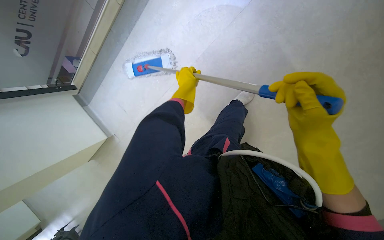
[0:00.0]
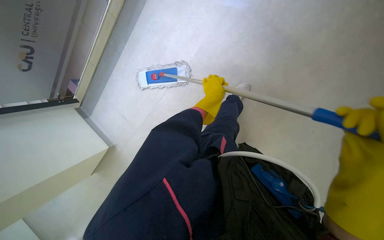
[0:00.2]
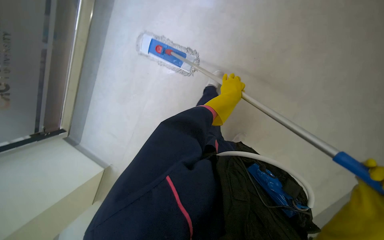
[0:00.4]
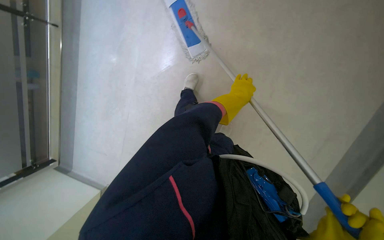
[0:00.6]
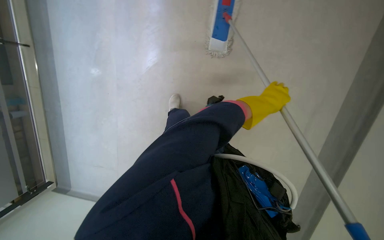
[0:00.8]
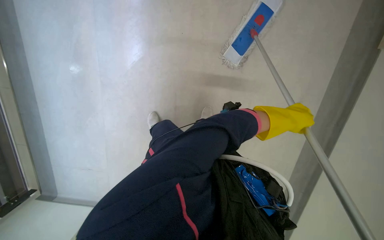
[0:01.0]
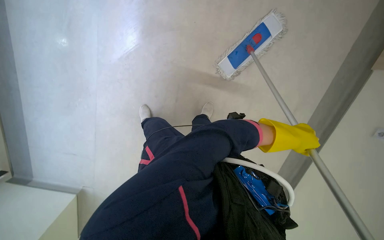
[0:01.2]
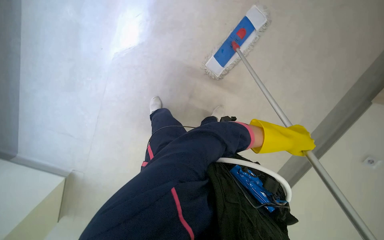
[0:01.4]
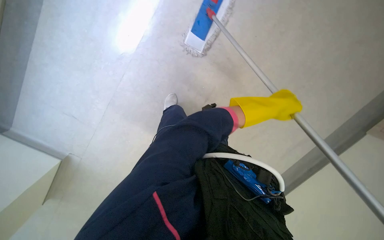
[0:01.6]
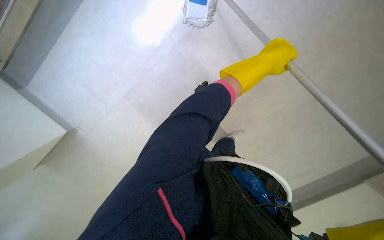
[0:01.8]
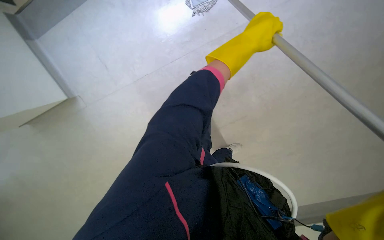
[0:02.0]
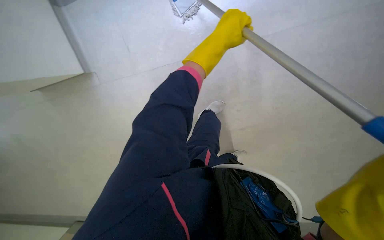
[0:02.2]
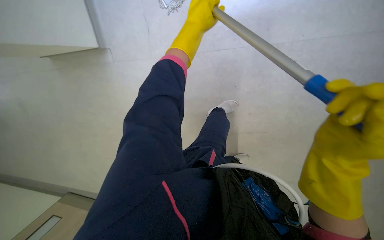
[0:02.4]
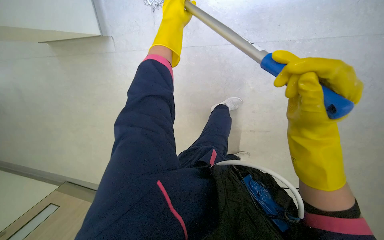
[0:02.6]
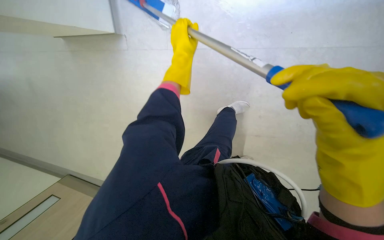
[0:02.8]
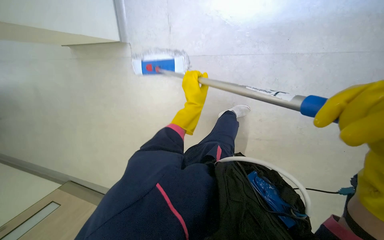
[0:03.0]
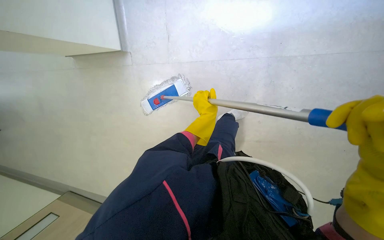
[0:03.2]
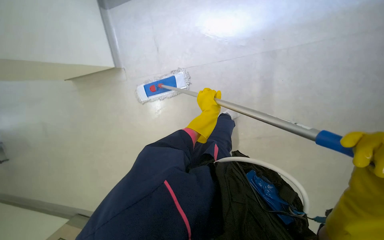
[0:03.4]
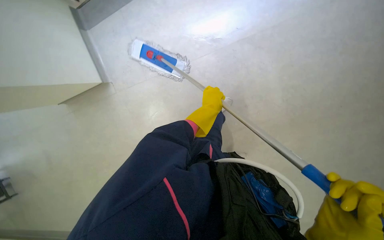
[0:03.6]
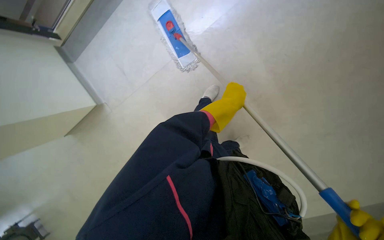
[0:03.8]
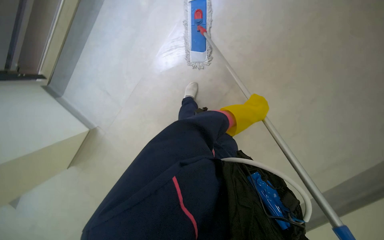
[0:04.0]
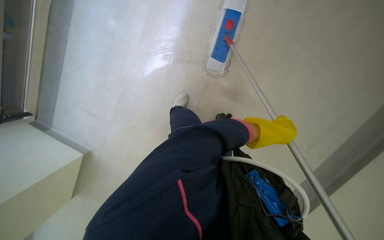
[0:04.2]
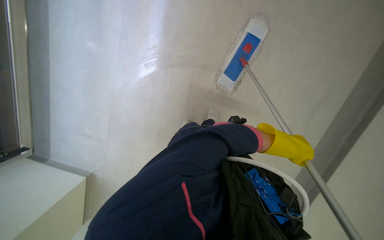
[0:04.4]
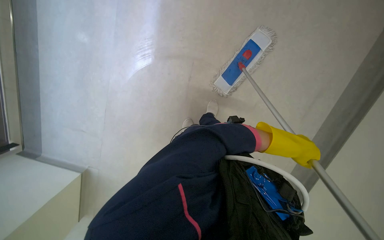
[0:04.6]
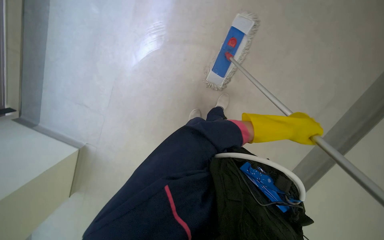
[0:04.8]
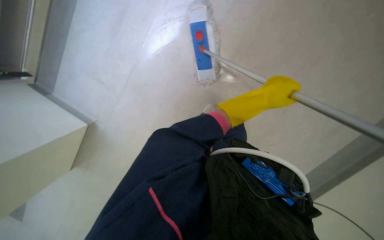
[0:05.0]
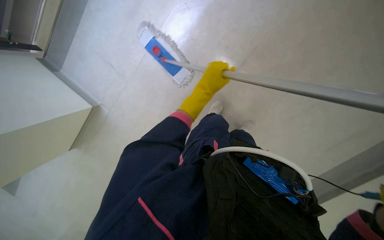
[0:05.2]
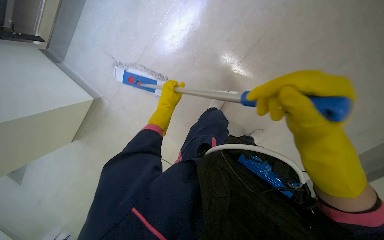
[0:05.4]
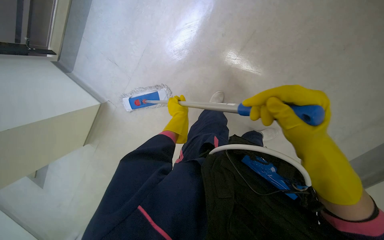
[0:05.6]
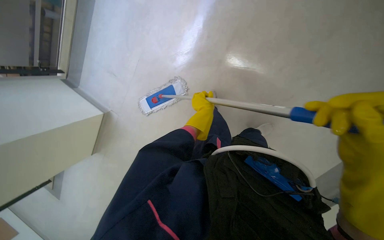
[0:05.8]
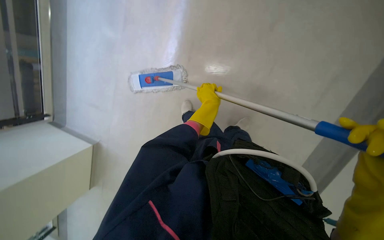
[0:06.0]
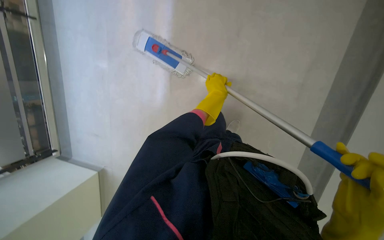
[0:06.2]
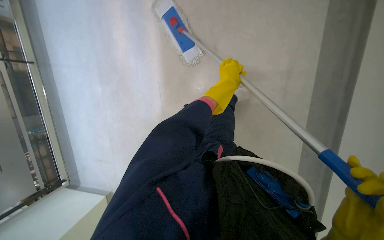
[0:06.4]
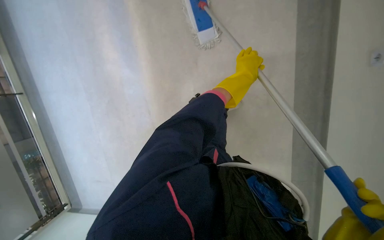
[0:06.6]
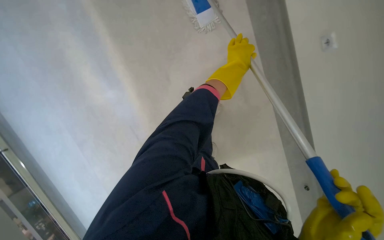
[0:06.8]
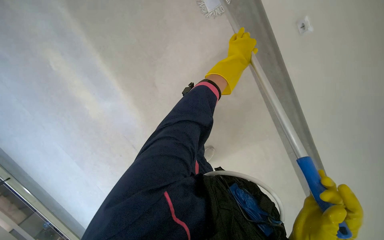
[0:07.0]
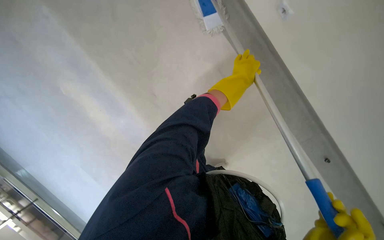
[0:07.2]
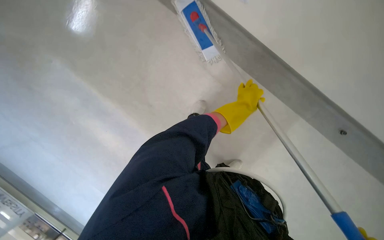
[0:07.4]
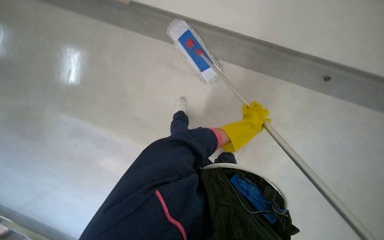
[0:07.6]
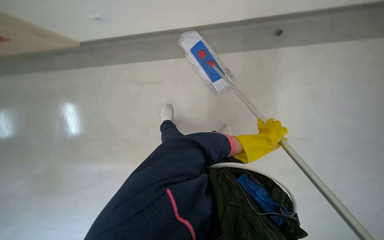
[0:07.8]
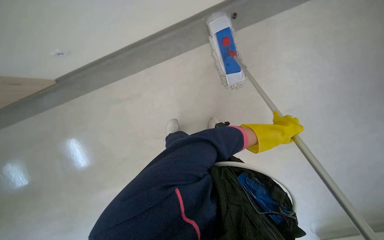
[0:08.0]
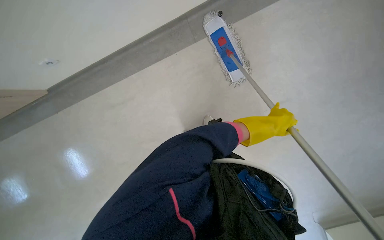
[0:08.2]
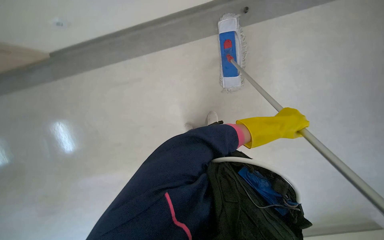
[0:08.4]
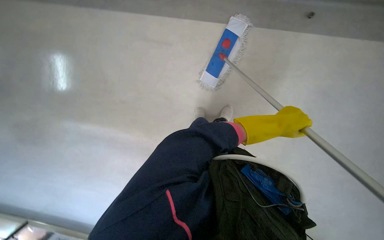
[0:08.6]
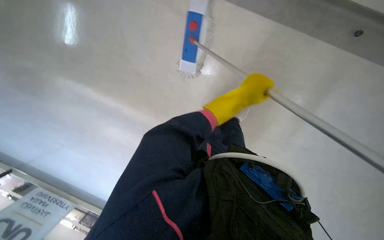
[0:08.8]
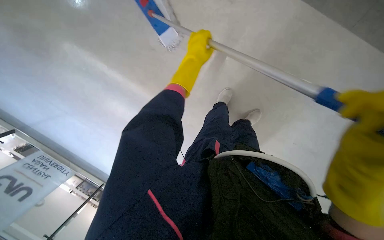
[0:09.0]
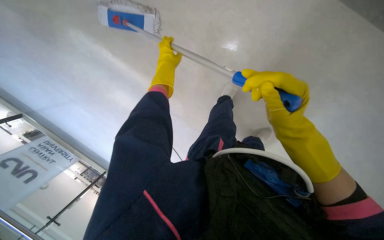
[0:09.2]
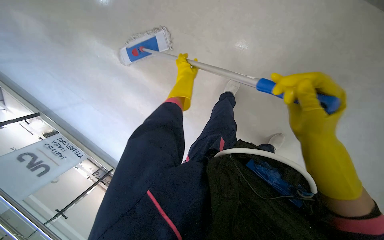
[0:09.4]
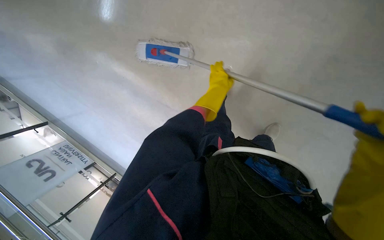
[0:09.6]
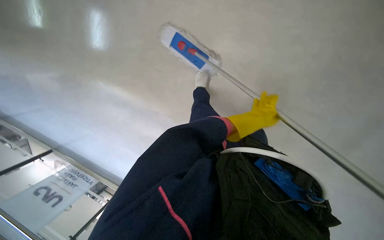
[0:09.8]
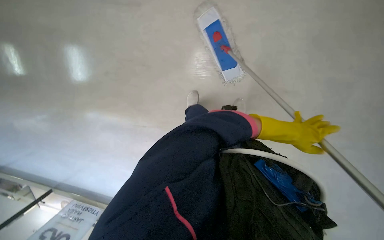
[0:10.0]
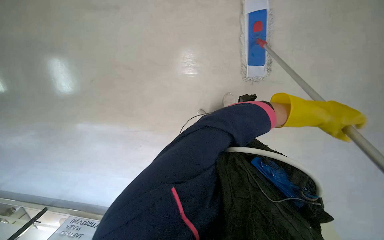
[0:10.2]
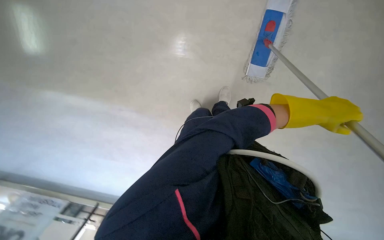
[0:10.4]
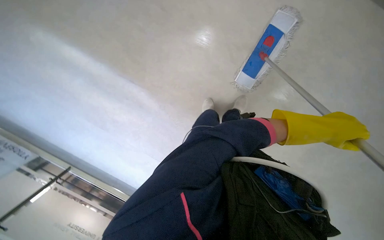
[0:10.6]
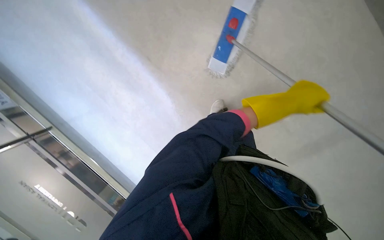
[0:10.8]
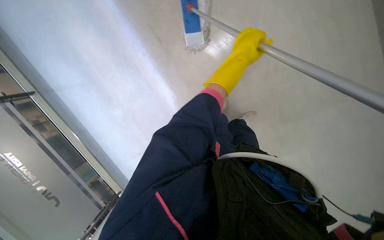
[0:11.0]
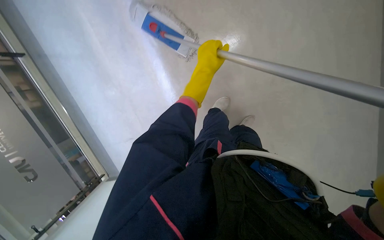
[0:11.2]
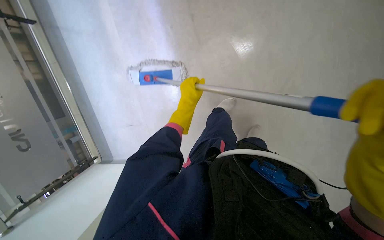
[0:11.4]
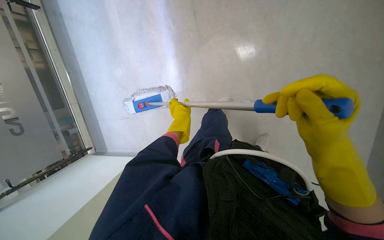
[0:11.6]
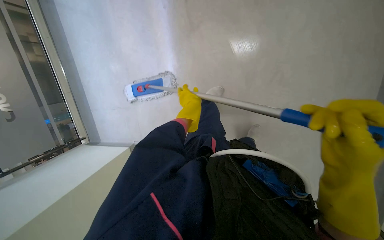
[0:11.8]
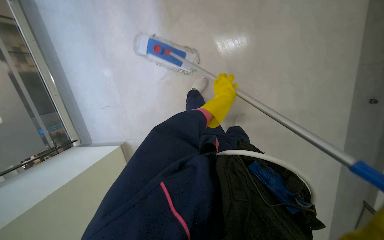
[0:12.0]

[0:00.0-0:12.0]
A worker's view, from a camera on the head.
Job: mopping floor.
The whole recording: Mopping floor with flat mop. The worker mops the floor using a flat mop.
0:00.0 to 0:01.6: The wearer looks about 20 degrees further to the right. The left hand goes roughly 40 cm to the right.
0:01.6 to 0:03.0: The camera is aimed about 25 degrees further to the left.
0:03.0 to 0:04.4: The left hand shifts some 35 cm to the right.
0:04.4 to 0:06.0: The left hand is displaced to the left and up the picture by about 35 cm.

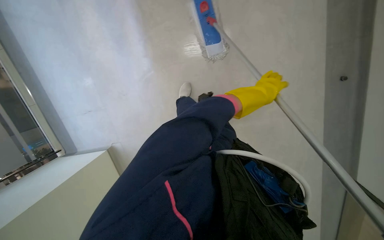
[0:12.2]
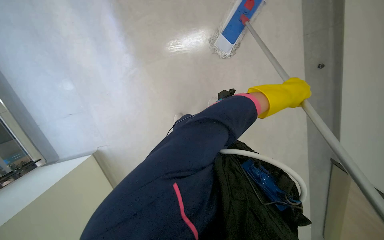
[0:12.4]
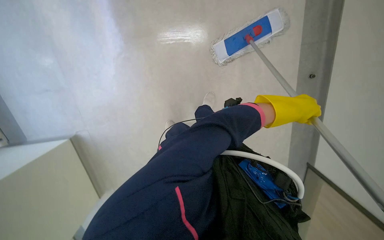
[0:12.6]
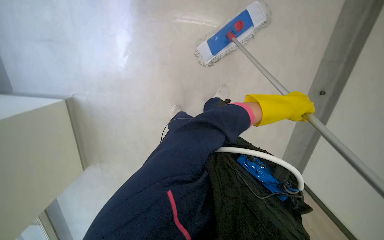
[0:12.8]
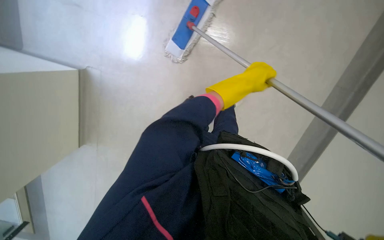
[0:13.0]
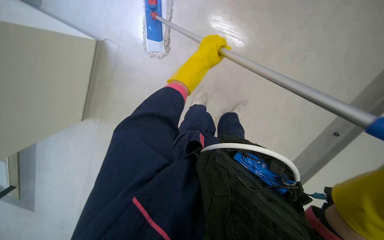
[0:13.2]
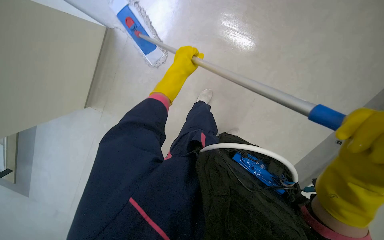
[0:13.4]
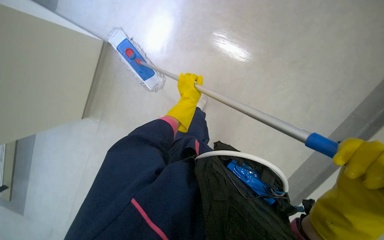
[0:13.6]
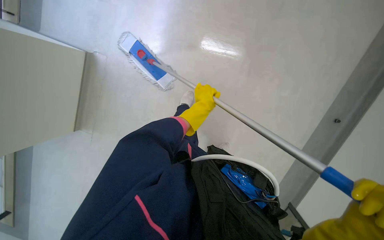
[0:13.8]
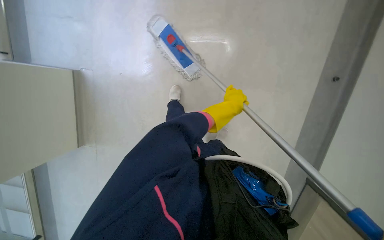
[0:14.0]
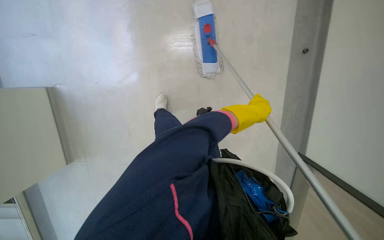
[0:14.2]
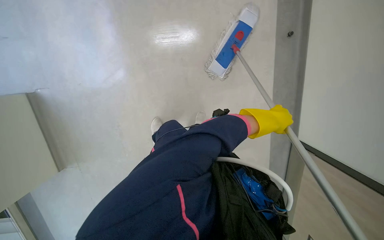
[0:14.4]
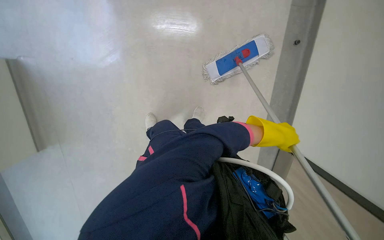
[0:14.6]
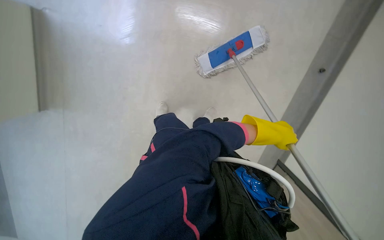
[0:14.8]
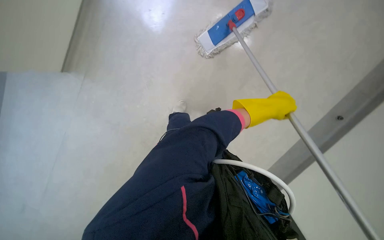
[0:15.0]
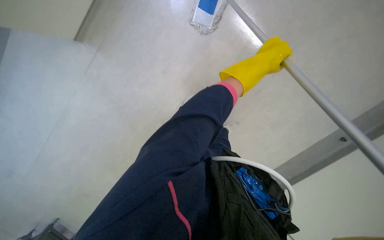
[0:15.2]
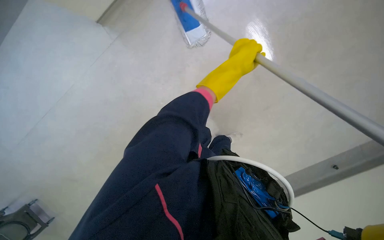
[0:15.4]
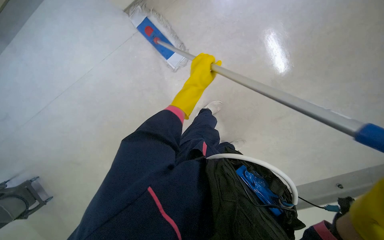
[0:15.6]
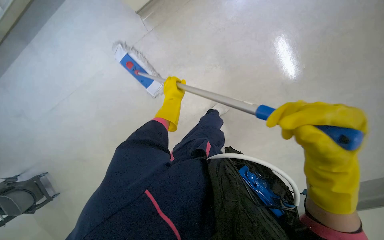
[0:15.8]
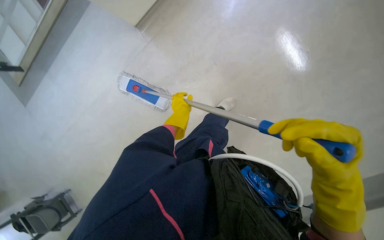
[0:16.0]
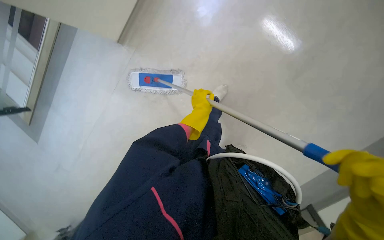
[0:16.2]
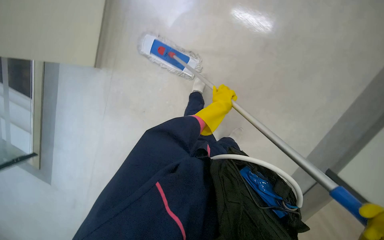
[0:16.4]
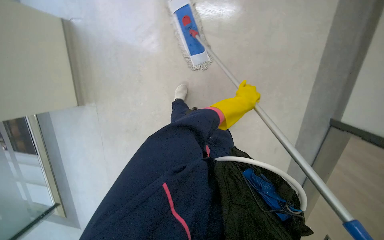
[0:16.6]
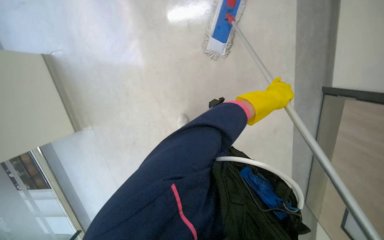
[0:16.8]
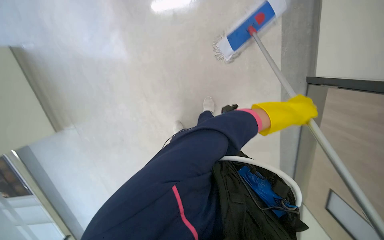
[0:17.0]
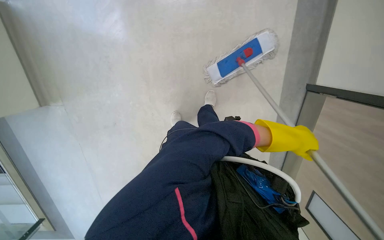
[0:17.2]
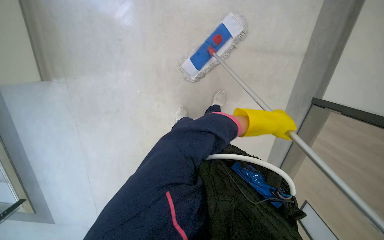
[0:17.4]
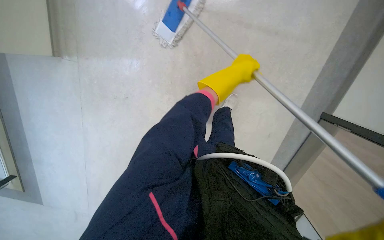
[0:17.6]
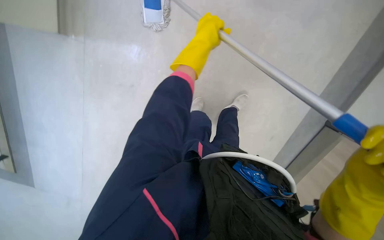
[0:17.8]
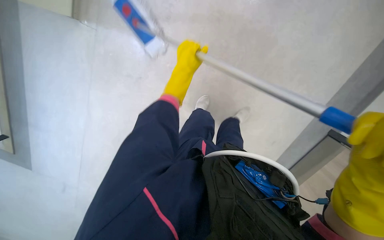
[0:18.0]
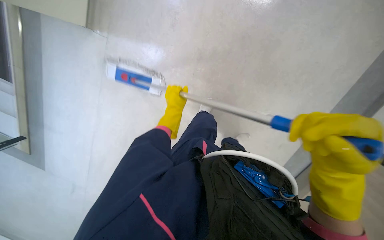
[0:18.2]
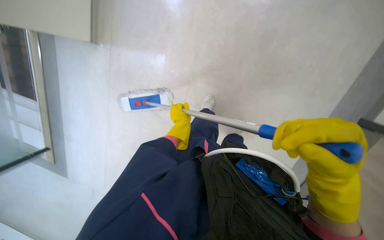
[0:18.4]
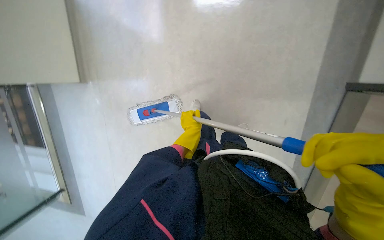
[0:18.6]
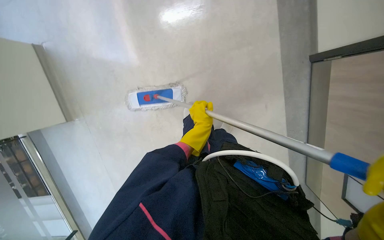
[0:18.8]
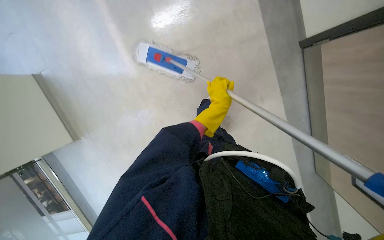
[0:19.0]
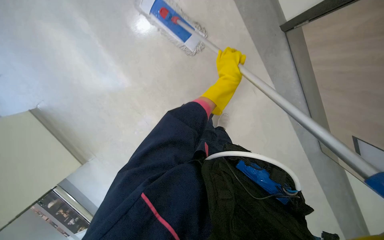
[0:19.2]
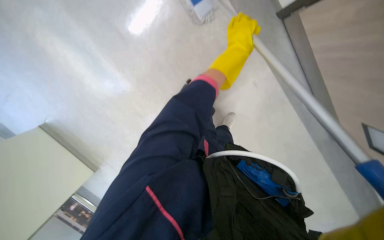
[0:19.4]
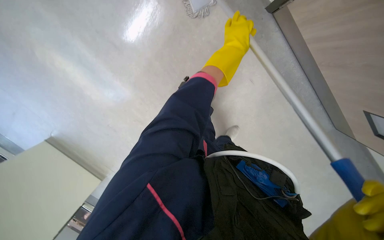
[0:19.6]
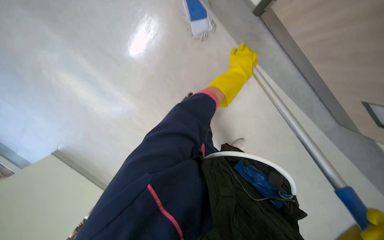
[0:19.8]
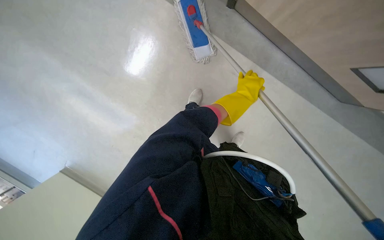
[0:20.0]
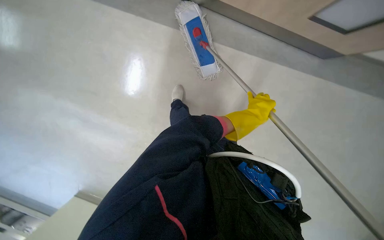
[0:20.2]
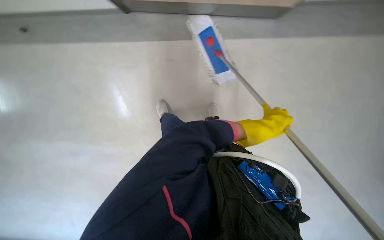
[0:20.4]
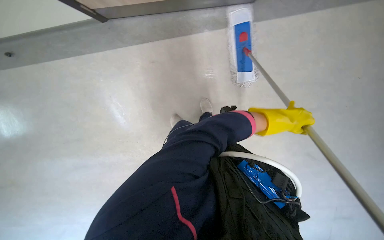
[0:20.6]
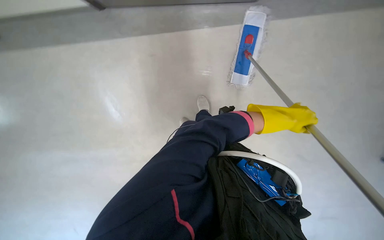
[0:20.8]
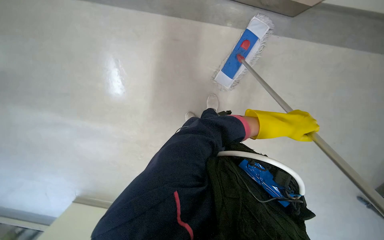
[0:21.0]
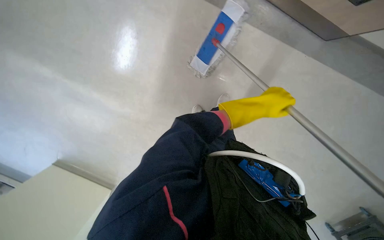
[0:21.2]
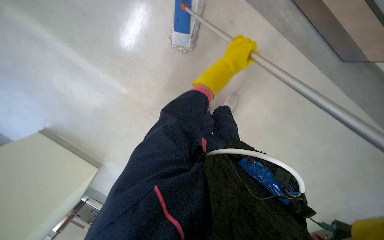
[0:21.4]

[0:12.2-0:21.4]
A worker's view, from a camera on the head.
Job: mopping floor.
The whole recording: Mopping floor with flat mop. The worker mops the floor using a flat mop.
0:15.2 to 0:16.8: The camera pitches upward, by some 15 degrees. The left hand travels to the left and back again, approximately 20 cm each way.
0:16.8 to 0:18.4: The left hand moves to the left and farther from the camera, approximately 30 cm.
0:18.4 to 0:19.8: The left hand moves to the right, up the picture and nearer to the camera, about 30 cm.
